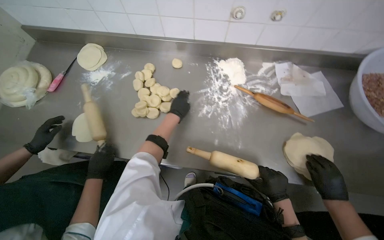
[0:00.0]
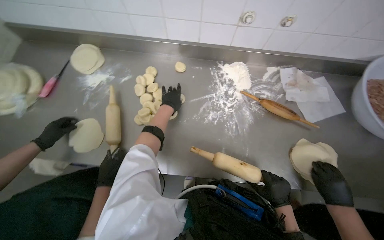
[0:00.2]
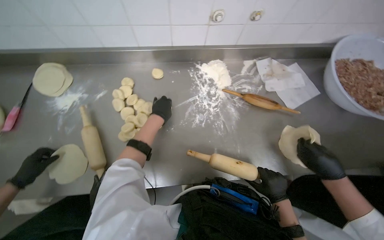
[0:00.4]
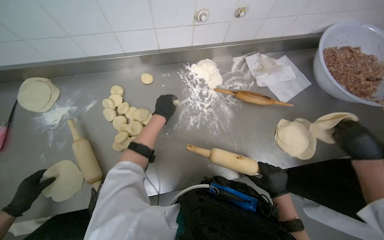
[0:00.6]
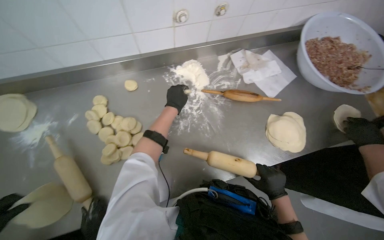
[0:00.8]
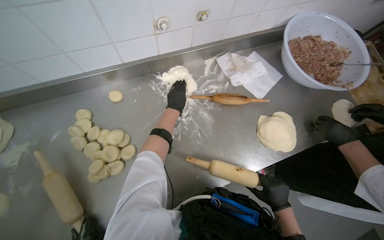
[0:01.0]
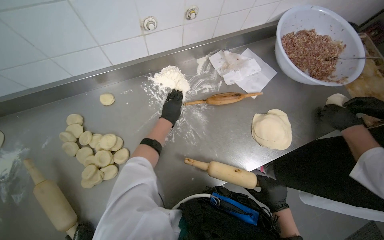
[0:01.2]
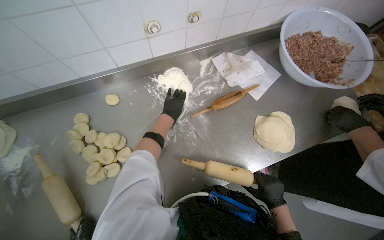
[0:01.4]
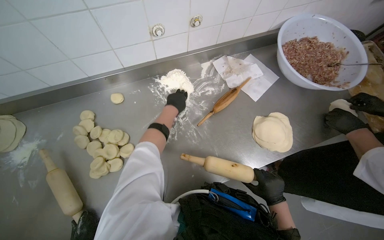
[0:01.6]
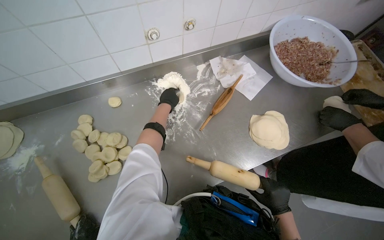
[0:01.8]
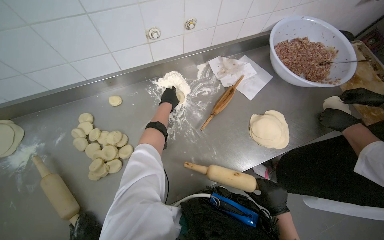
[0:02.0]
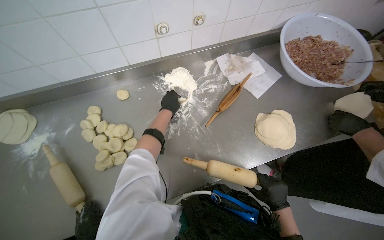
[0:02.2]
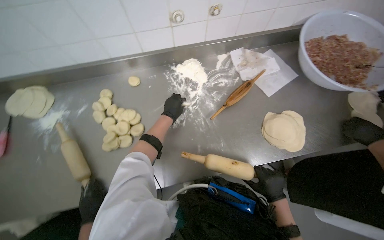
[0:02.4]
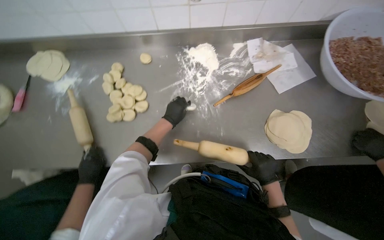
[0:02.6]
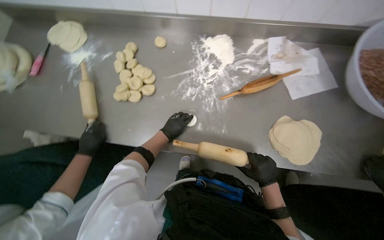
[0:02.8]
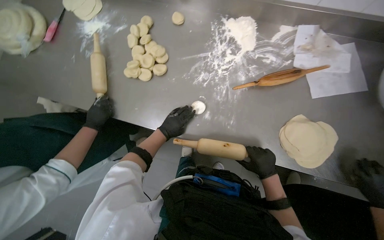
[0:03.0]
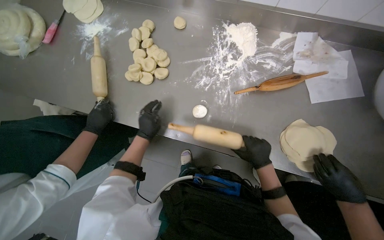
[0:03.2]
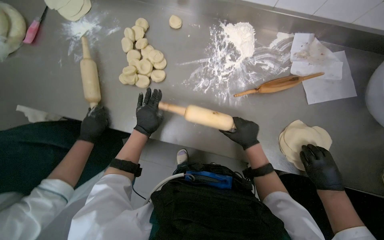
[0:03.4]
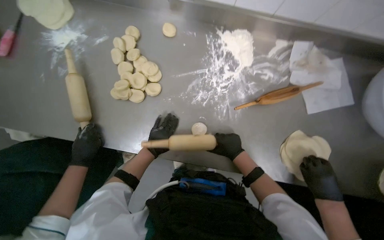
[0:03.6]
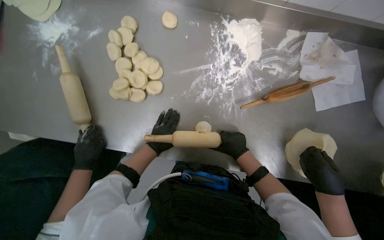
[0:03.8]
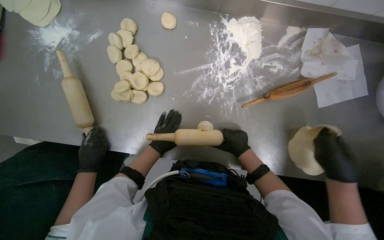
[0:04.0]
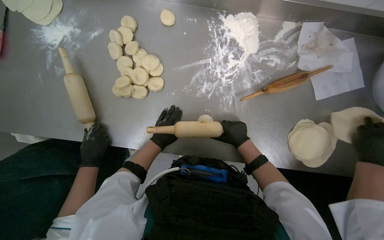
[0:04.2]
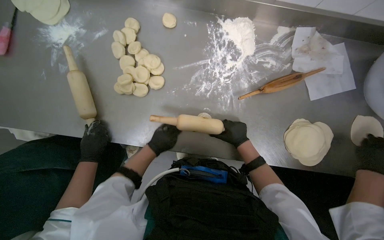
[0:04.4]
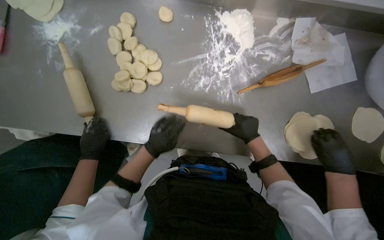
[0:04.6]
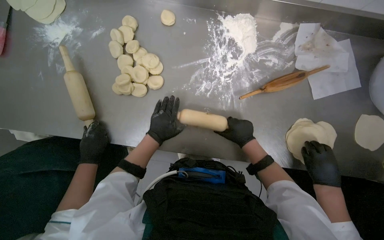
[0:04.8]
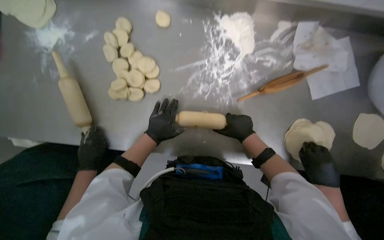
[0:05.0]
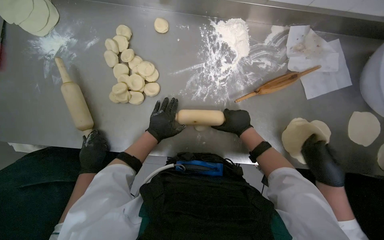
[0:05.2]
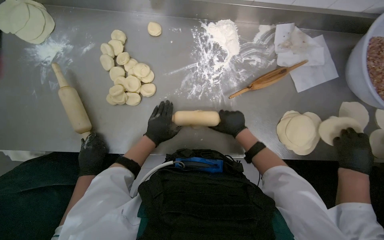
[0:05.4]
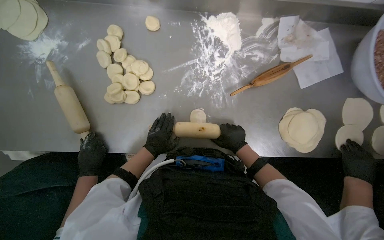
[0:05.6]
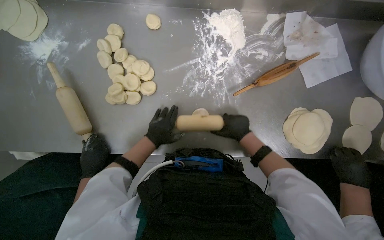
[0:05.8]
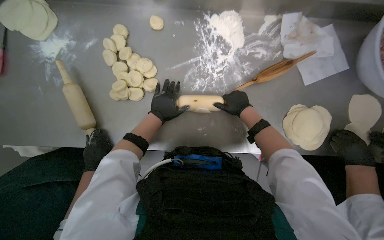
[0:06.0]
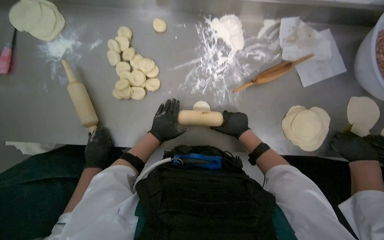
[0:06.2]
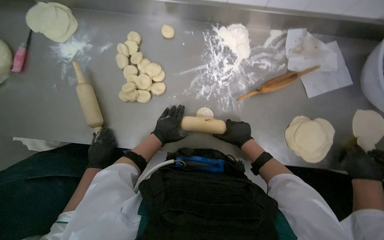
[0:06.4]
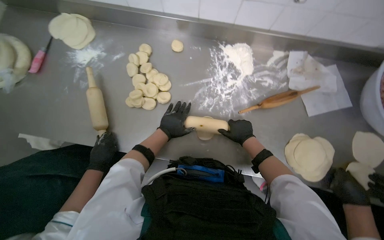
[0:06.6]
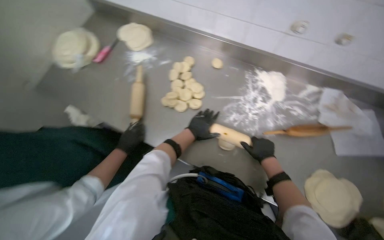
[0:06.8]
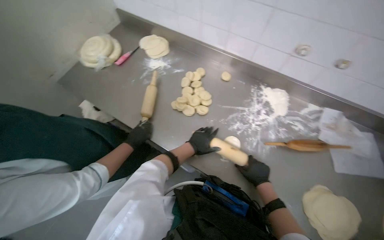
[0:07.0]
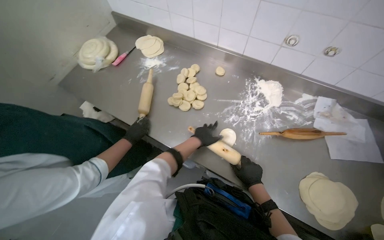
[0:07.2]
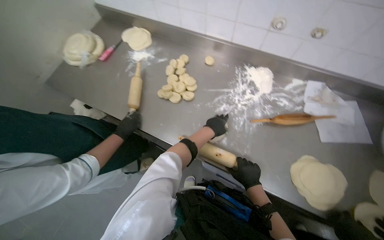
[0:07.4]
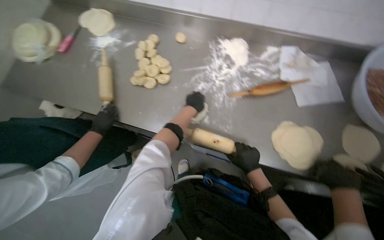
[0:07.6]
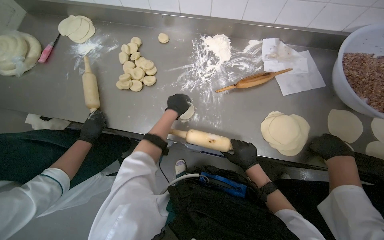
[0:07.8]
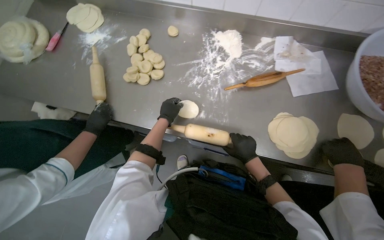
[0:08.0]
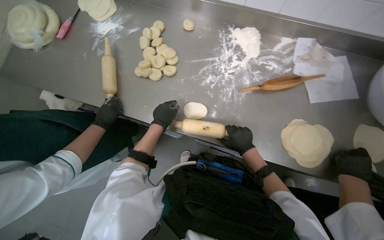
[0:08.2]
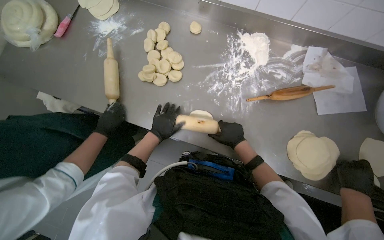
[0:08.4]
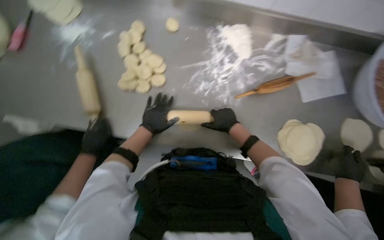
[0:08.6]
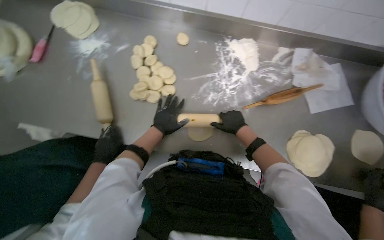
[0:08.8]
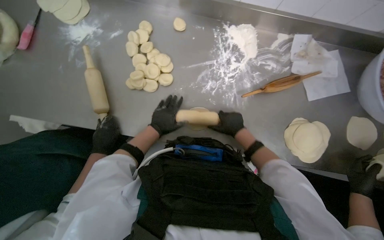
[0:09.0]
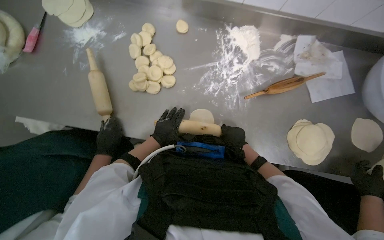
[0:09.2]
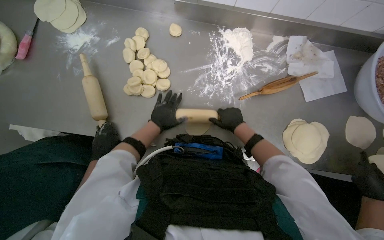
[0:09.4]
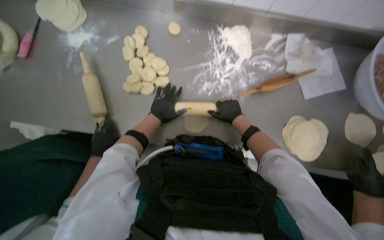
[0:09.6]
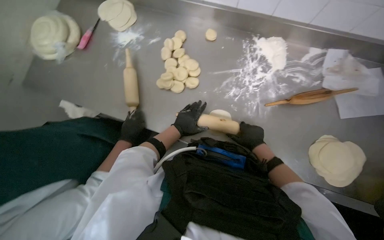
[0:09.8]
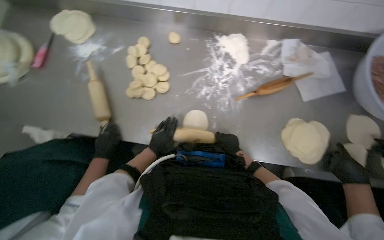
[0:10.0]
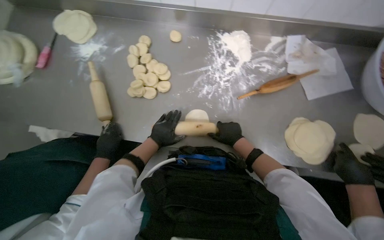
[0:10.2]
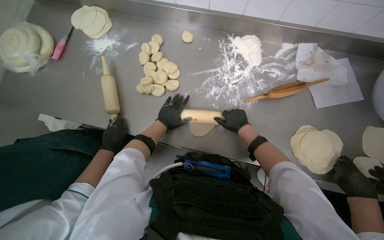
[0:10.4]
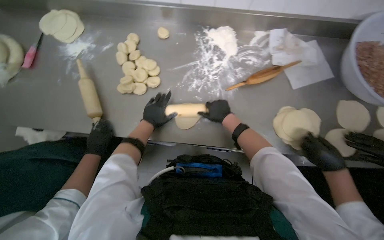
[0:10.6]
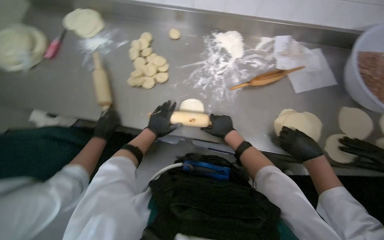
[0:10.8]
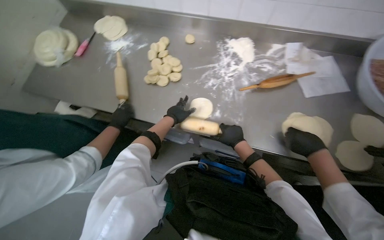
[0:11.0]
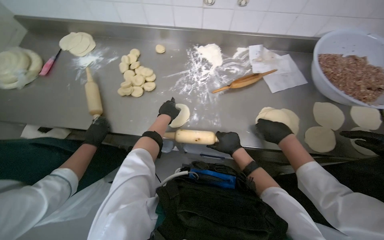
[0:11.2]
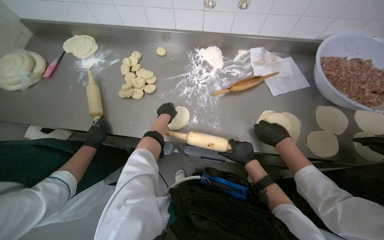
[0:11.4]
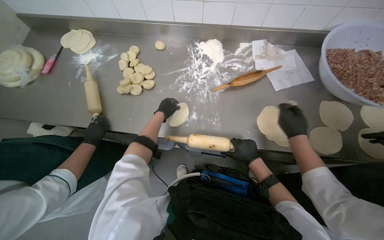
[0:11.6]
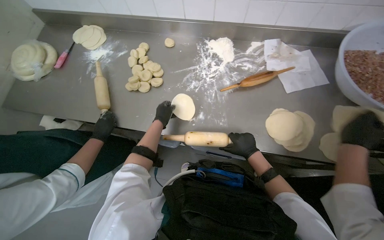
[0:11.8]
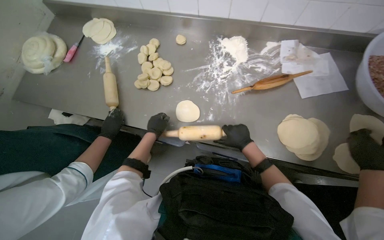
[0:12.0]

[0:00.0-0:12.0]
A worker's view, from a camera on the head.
Job: preparing food.
The whole recording: Rolling dough circles. The worker uses a rolling pin to flatten small dough circles on the metal table.
0:00.0 to 0:01.6: The wearer's head swings about 30 degrees to the right.
0:01.6 to 0:03.0: The wearer's head swings approximately 35 degrees to the left.
0:03.0 to 0:04.4: The right hand goes about 20 cm up the picture and to the left.
0:04.4 to 0:06.0: The left hand swings up and down the picture, about 15 cm each way, with 2 reversals.
0:06.0 to 0:07.6: The view tilts some 15 degrees upward.
0:07.6 to 0:09.0: The left hand goes approximately 20 cm to the left. The right hand heads up the picture, covering approximately 15 cm.
0:09.0 to 0:10.4: The left hand goes down the picture and returns, some 10 cm each way.
0:10.4 to 0:12.0: The right hand is displaced down the picture by some 10 cm.

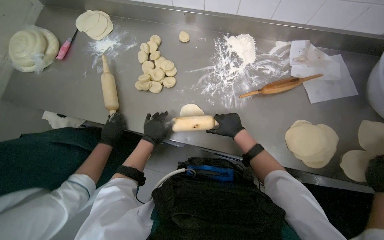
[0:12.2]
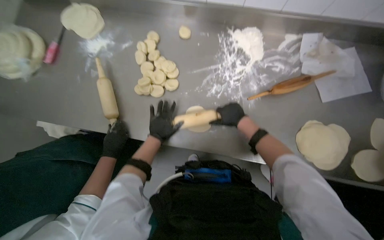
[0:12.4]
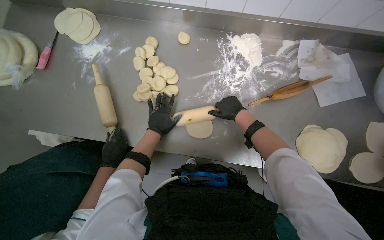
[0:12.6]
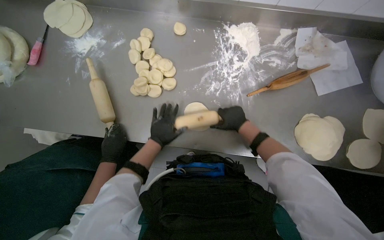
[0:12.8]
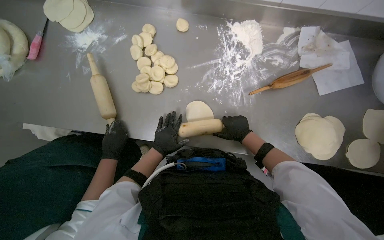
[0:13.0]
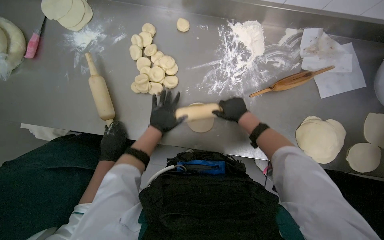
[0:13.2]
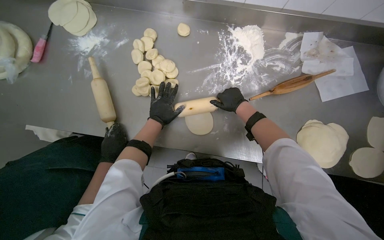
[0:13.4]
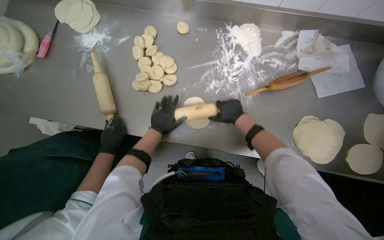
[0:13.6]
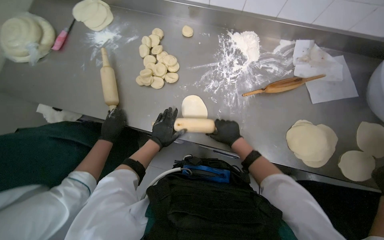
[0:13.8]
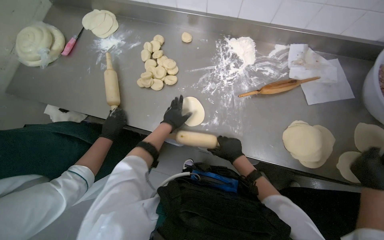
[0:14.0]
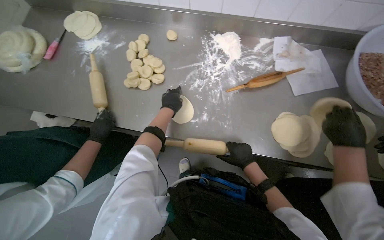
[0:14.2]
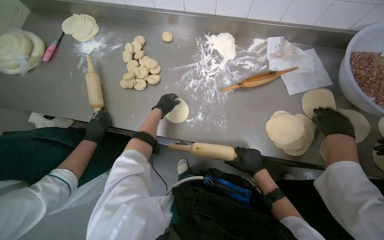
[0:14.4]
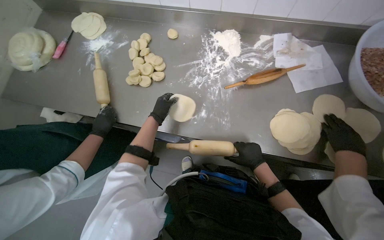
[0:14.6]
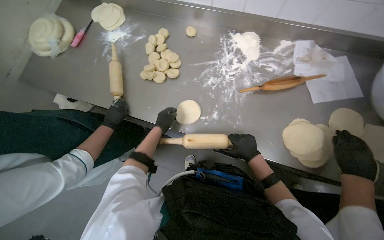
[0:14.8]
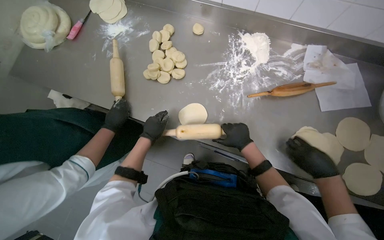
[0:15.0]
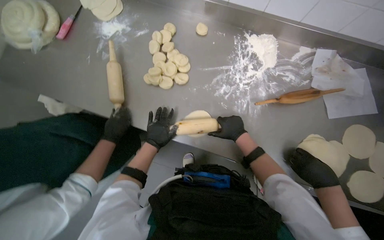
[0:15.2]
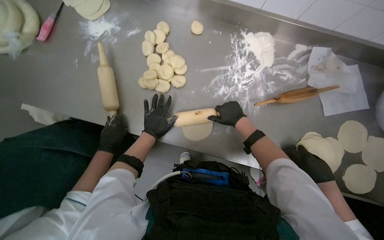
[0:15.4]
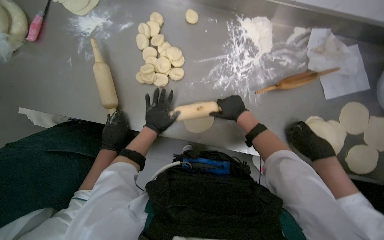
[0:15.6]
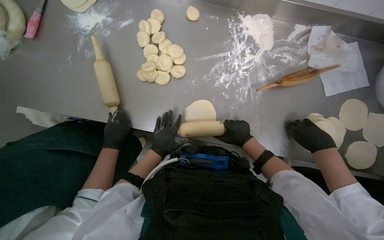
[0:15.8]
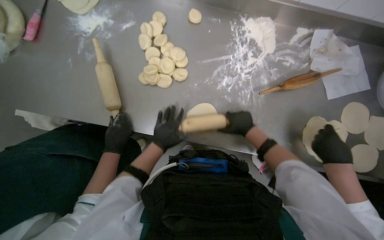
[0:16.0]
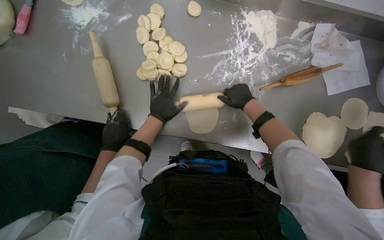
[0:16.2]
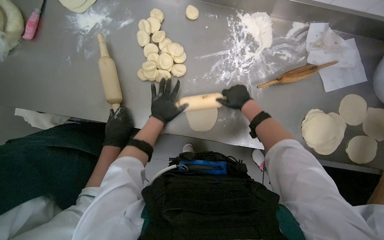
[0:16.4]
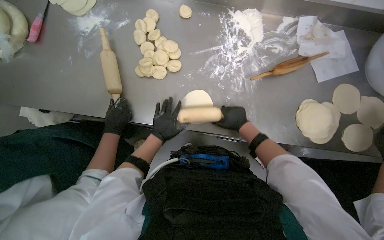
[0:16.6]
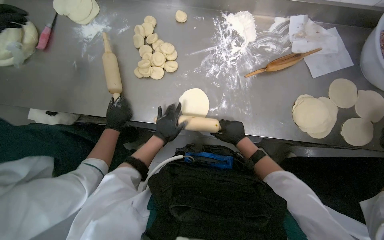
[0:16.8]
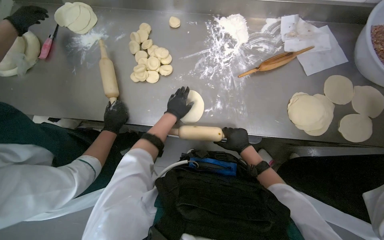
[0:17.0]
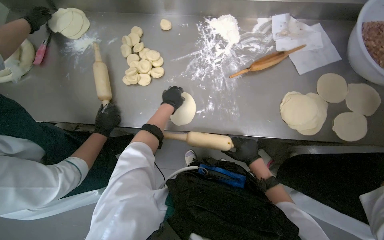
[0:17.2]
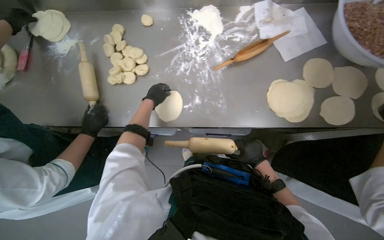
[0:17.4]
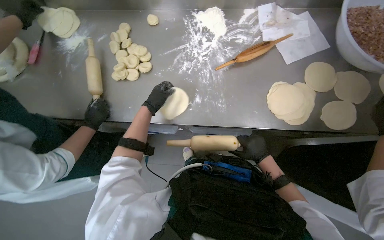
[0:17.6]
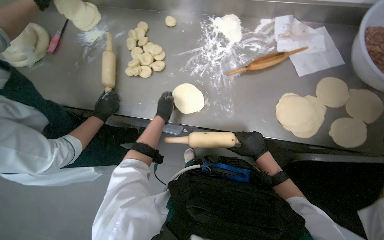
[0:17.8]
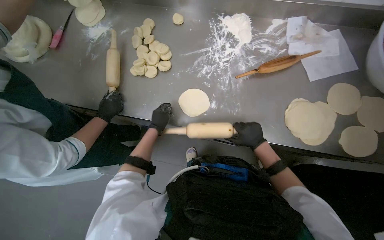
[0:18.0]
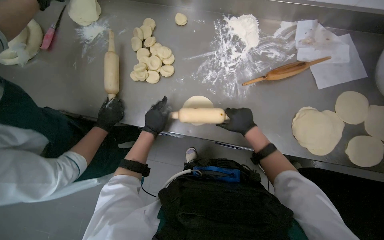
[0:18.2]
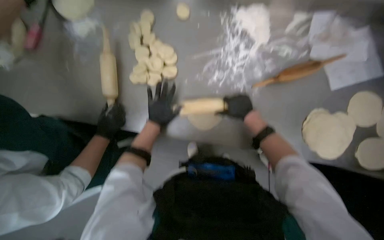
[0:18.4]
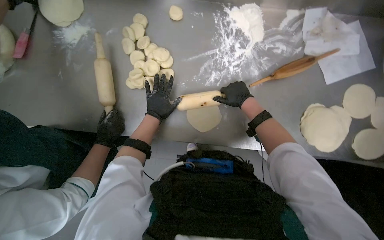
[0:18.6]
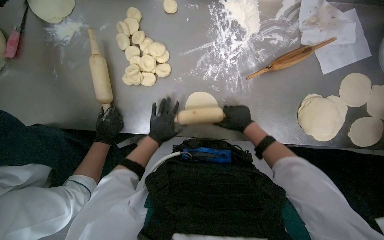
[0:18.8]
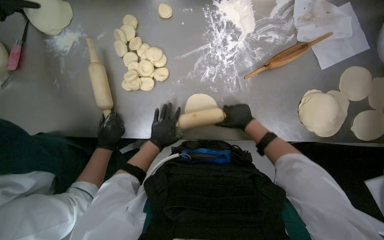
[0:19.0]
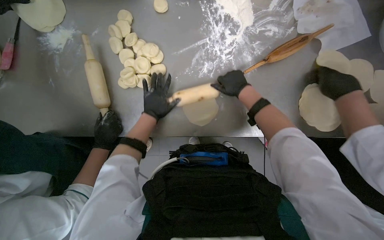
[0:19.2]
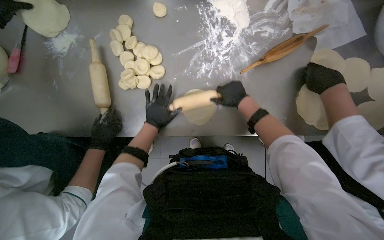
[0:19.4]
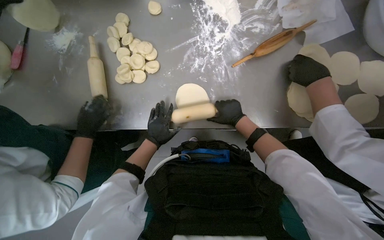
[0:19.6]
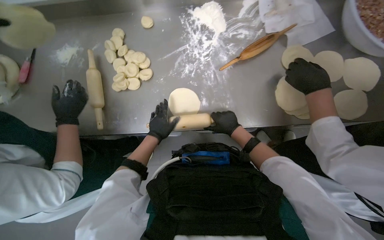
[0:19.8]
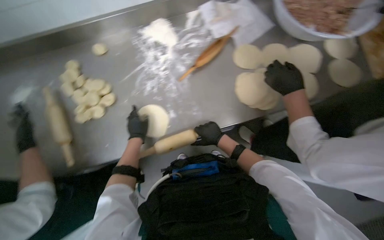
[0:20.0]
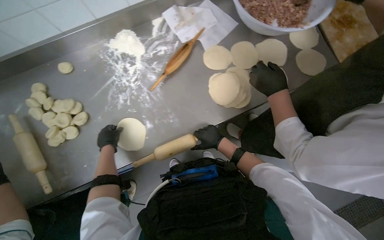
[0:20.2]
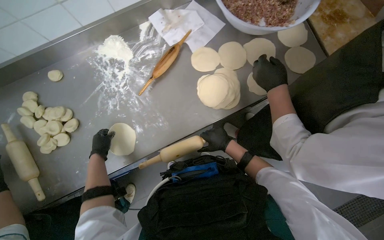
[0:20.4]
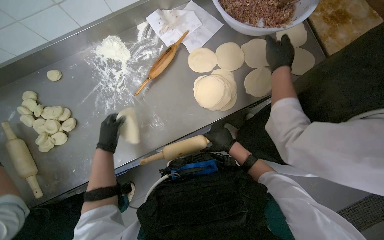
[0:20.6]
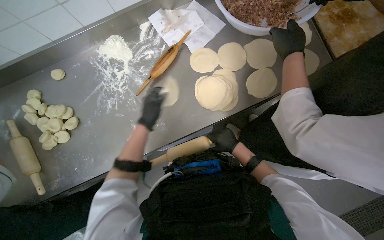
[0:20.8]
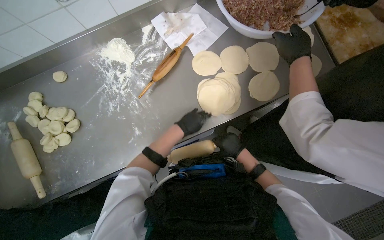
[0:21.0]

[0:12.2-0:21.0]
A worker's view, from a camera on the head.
Job: preparing food.
The whole recording: Rolling dough circles. The worker uses a rolling pin to flatten small dough circles on the metal table.
0:12.2 to 0:13.6: The right hand swings up and down the picture, about 10 cm each way, with 2 reversals.
0:15.2 to 0:16.6: The right hand goes up and down the picture, some 15 cm each way, reversing 3 times. Meanwhile the left hand moves up and down the picture over roughly 10 cm, changing direction 3 times.
0:16.6 to 0:18.0: The left hand travels up the picture and back again, roughly 15 cm each way.
0:18.0 to 0:19.6: The right hand moves up and down the picture over approximately 20 cm, changing direction 3 times.
